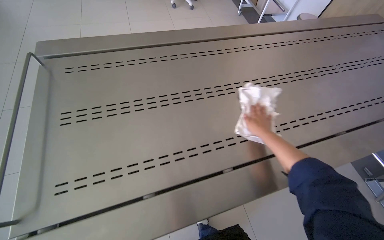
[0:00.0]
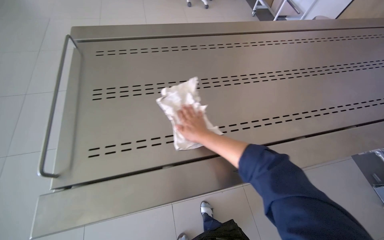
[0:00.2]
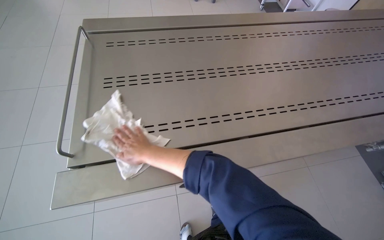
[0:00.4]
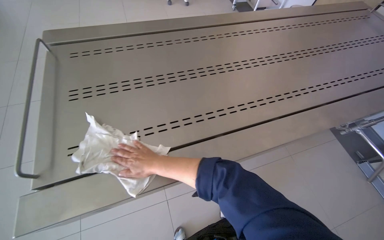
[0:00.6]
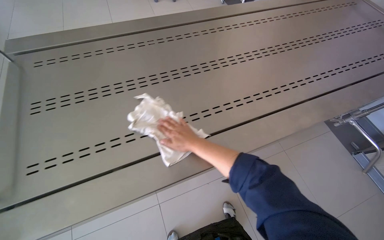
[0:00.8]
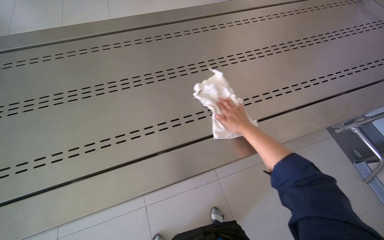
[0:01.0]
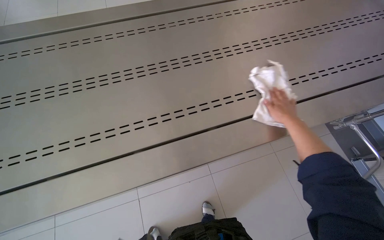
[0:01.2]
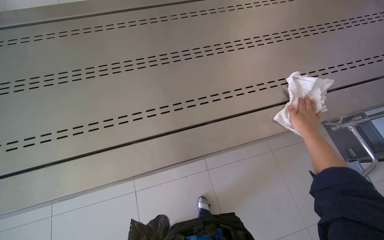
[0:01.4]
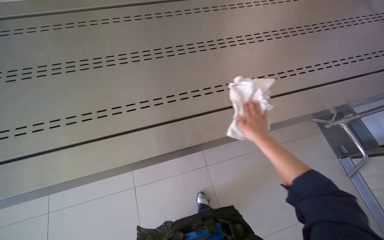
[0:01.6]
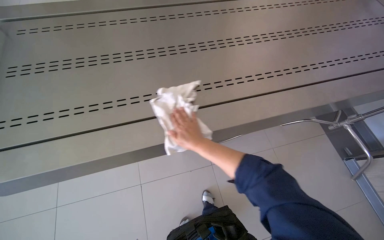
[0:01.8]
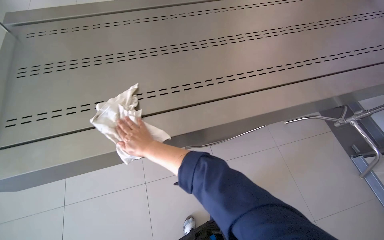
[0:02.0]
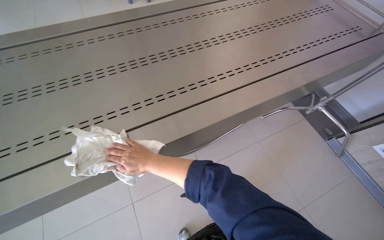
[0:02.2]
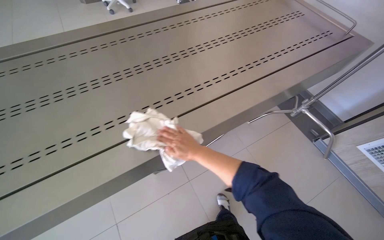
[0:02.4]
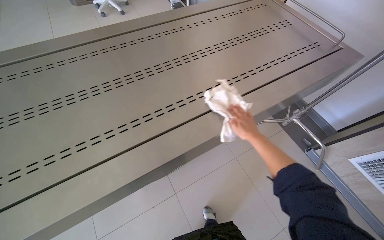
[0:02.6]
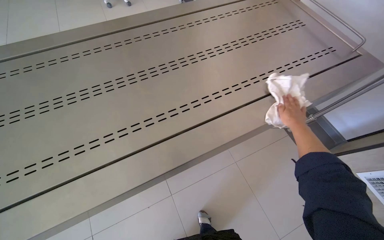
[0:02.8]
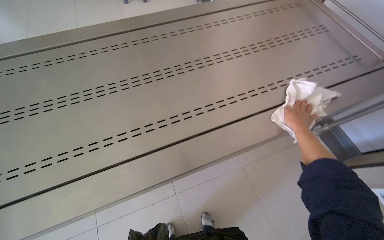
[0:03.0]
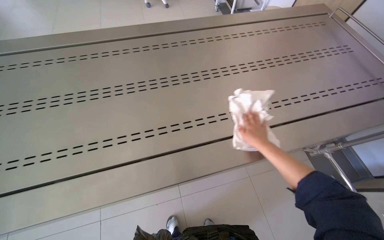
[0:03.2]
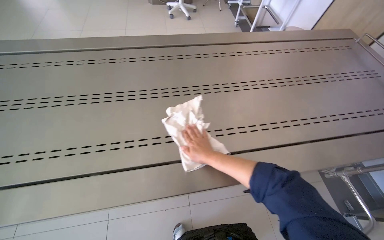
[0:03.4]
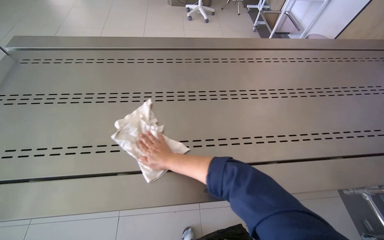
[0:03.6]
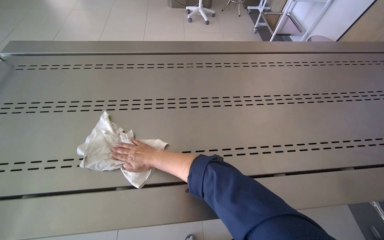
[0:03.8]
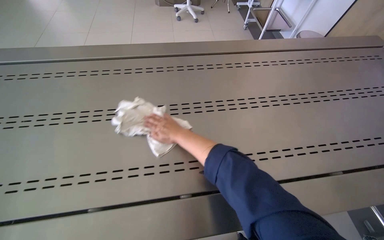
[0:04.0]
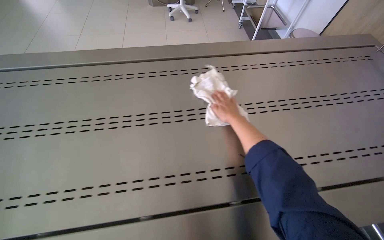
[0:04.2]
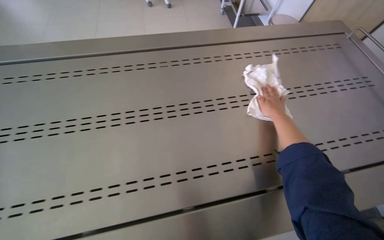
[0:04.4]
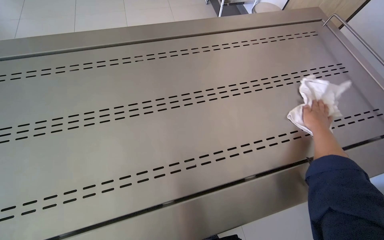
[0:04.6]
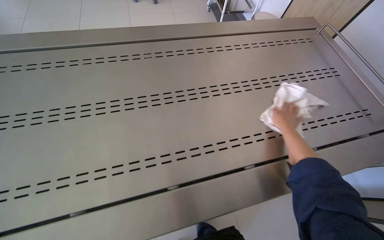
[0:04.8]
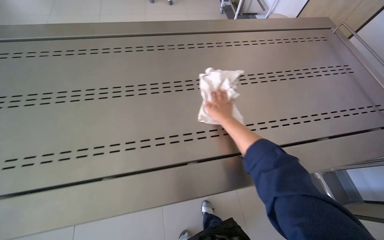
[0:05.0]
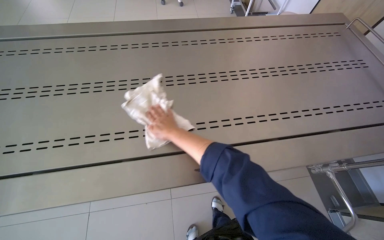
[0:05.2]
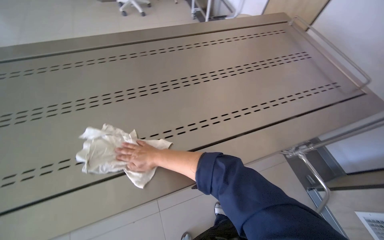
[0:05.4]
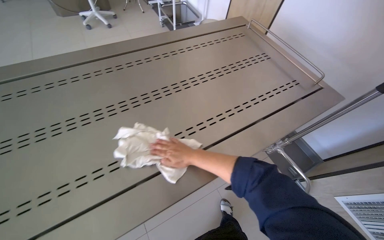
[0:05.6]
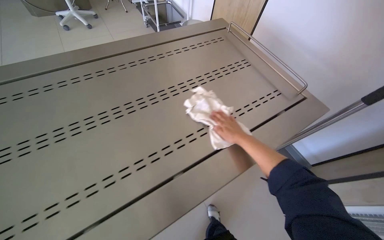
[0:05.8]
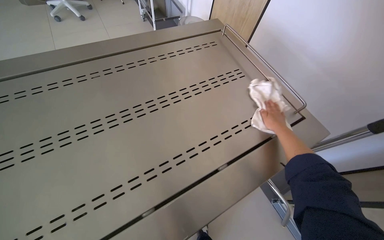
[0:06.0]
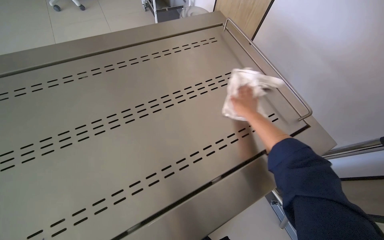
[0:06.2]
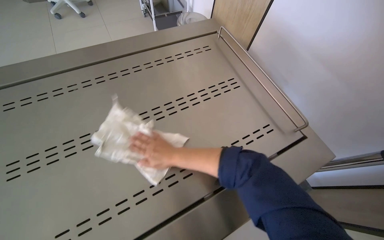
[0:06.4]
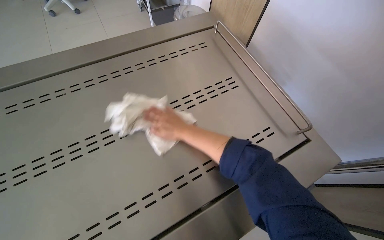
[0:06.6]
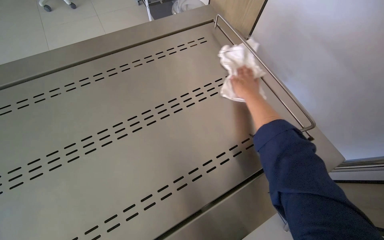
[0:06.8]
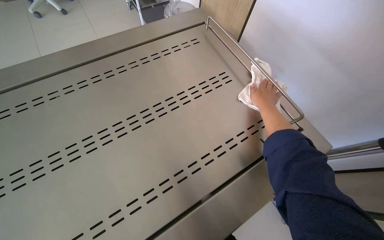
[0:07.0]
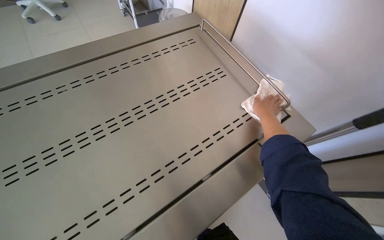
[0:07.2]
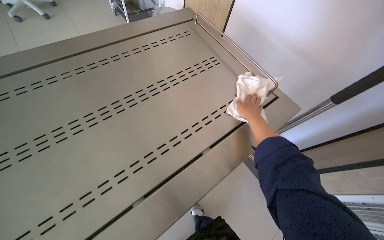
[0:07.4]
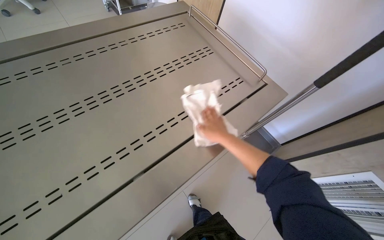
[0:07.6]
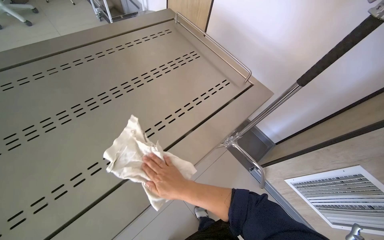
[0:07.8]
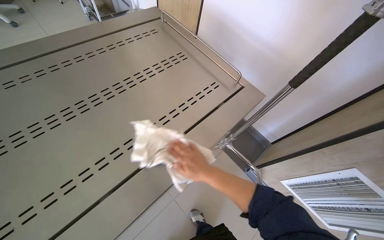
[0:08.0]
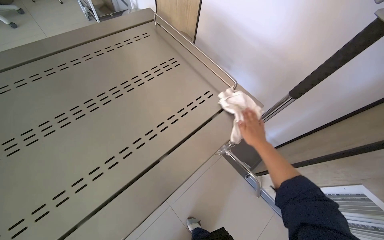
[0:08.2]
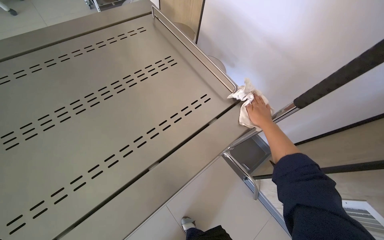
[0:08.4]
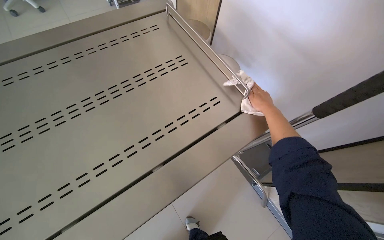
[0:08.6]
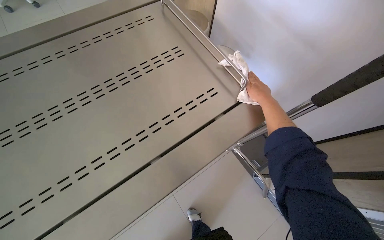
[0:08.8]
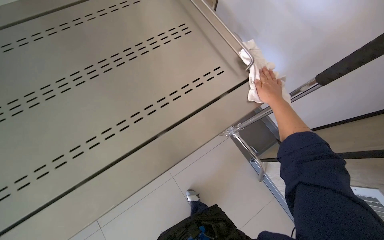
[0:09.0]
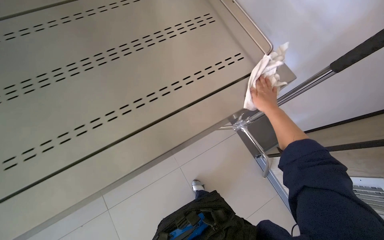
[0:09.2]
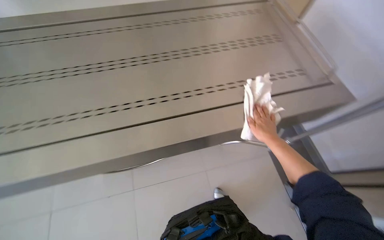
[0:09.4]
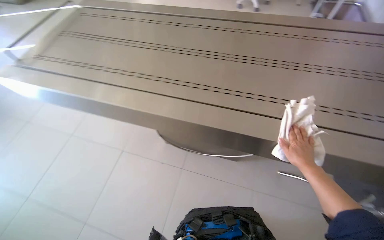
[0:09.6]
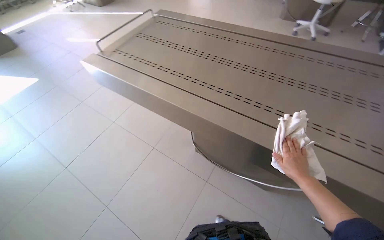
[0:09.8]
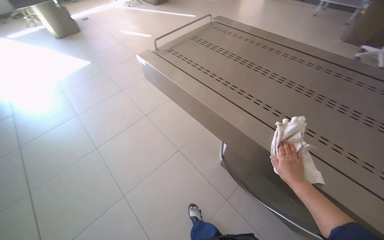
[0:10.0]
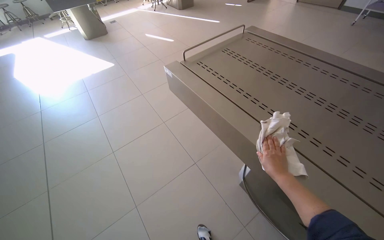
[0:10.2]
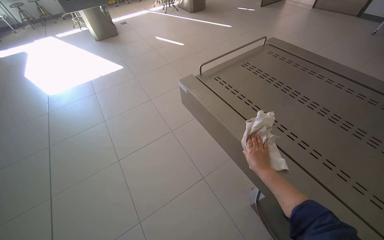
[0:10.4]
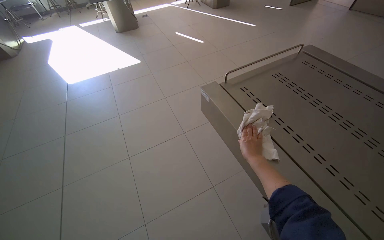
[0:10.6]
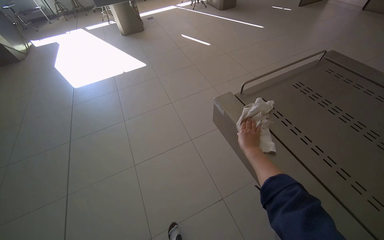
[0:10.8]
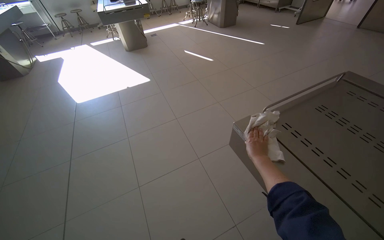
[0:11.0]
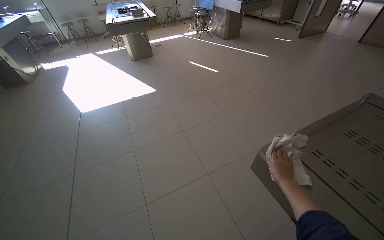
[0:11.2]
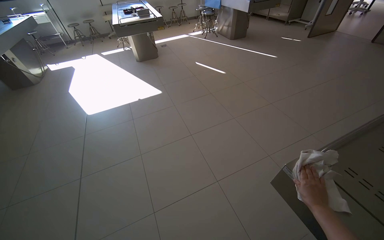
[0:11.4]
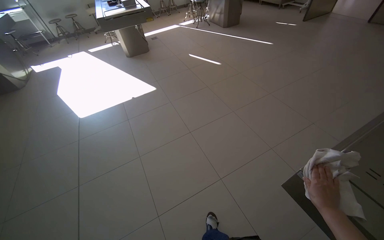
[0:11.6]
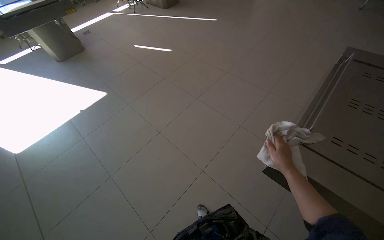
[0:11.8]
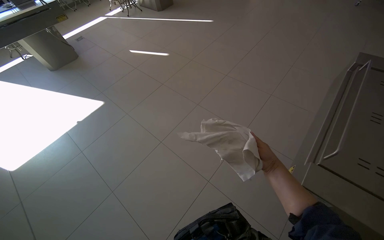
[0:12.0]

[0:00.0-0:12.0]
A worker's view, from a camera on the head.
Job: wiping surfaces.
The whole recording: Wiping various surfaces in the room. The worker wipes various surfaces in the room, including tables, chairs, and trays, with a white cloth.
0.0 to 1.6 s: The right hand swings left and right, roughly 50 cm each way, with 2 reversals.
1.6 to 3.0 s: The right hand reaches roughly 35 cm to the left, then returns.
3.0 to 4.4 s: The right hand reaches about 70 cm to the left, then returns.
4.4 to 6.0 s: The wearer looks roughly 20 degrees further to the right. The right hand goes left and right, roughly 50 cm each way, reversing 2 times.
6.0 to 7.6 s: The right hand moves left and right over some 20 cm, changing direction 2 times.
7.6 to 9.0 s: The right hand moves to the right and up the picture, roughly 35 cm.
9.0 to 10.4 s: The head rotates approximately 25 degrees to the left.
10.4 to 12.0 s: The head travels approximately 70 cm.

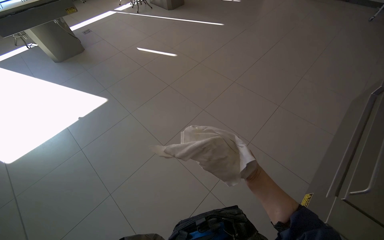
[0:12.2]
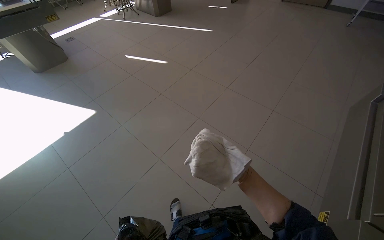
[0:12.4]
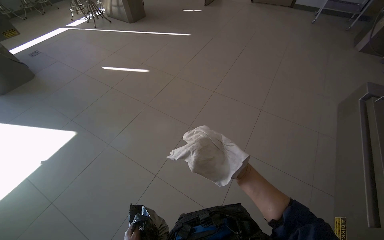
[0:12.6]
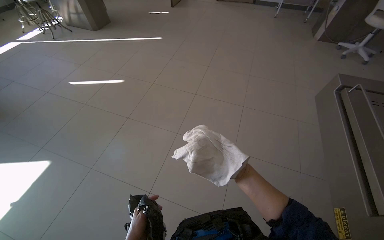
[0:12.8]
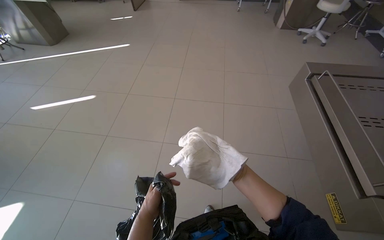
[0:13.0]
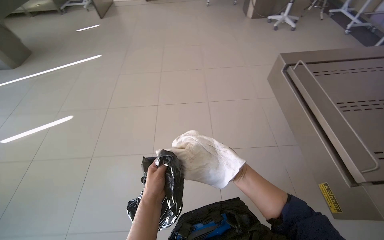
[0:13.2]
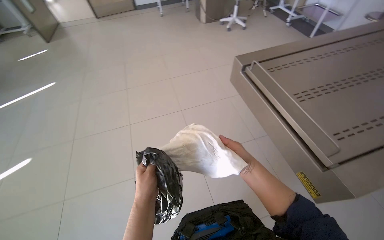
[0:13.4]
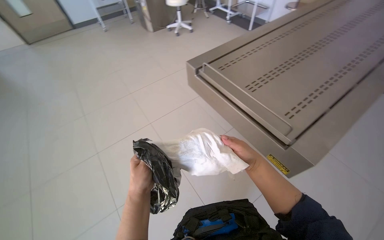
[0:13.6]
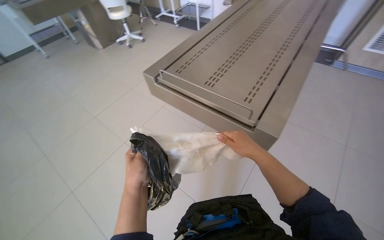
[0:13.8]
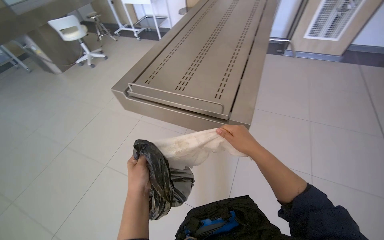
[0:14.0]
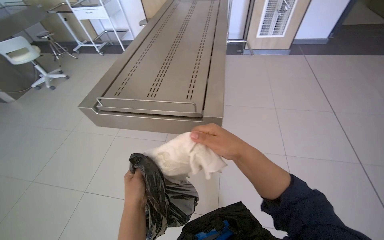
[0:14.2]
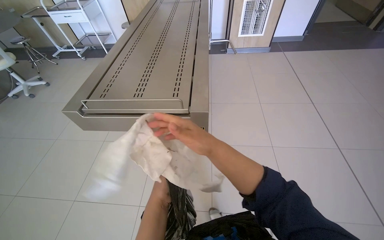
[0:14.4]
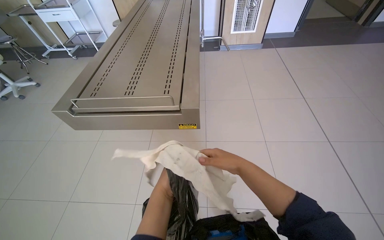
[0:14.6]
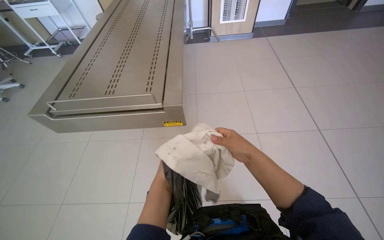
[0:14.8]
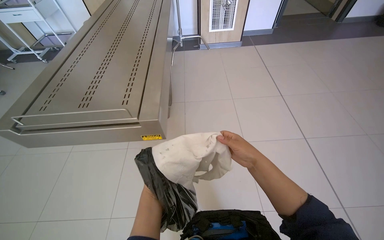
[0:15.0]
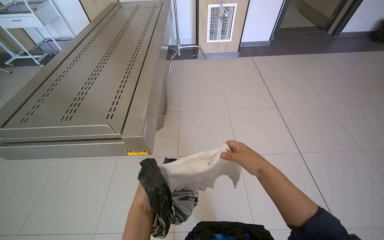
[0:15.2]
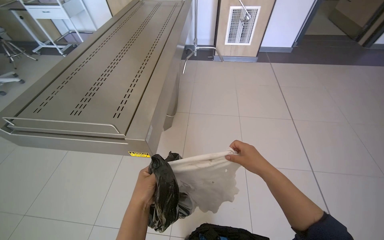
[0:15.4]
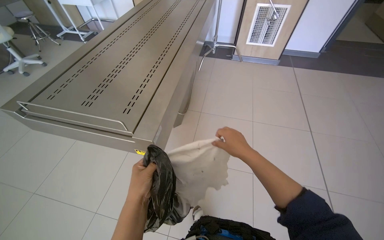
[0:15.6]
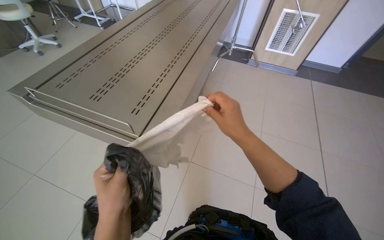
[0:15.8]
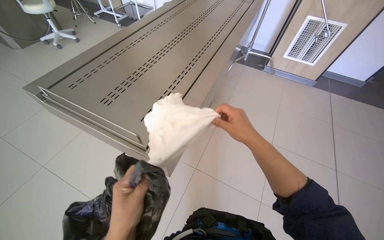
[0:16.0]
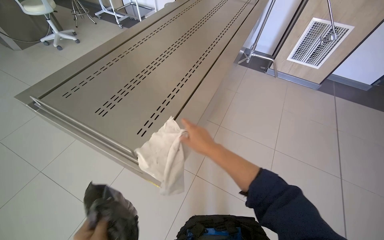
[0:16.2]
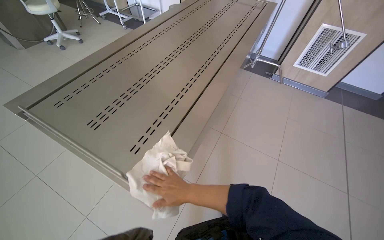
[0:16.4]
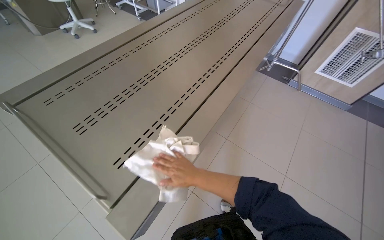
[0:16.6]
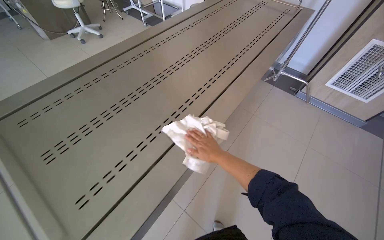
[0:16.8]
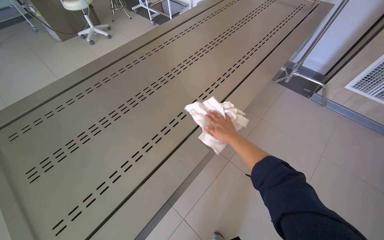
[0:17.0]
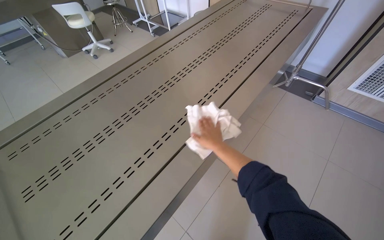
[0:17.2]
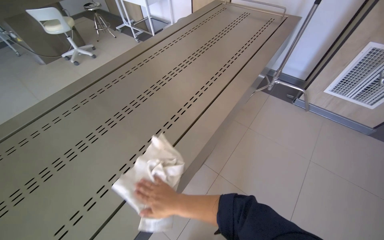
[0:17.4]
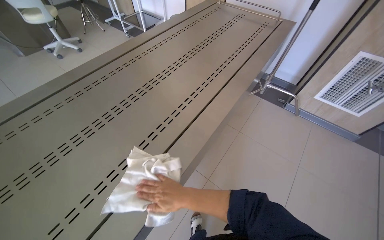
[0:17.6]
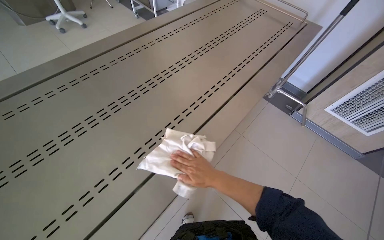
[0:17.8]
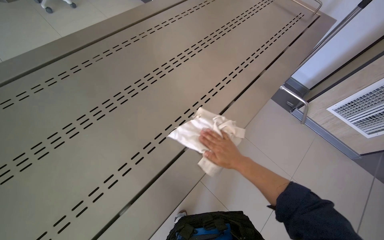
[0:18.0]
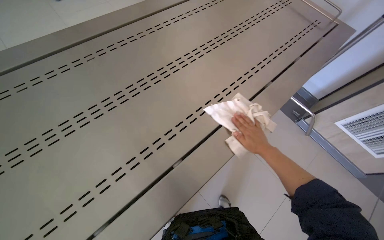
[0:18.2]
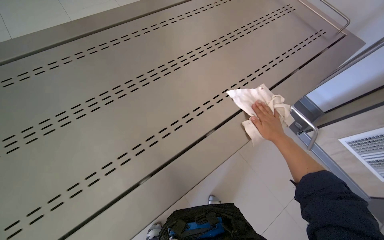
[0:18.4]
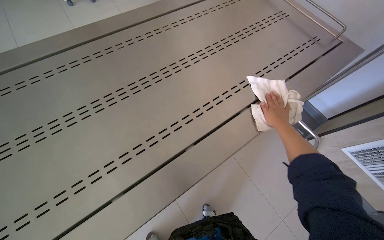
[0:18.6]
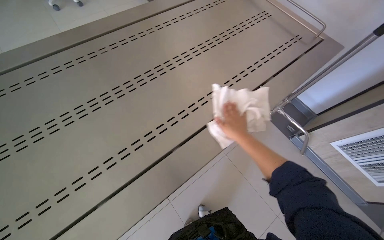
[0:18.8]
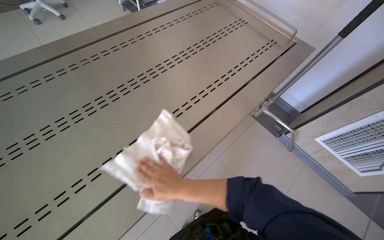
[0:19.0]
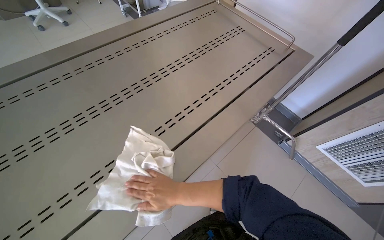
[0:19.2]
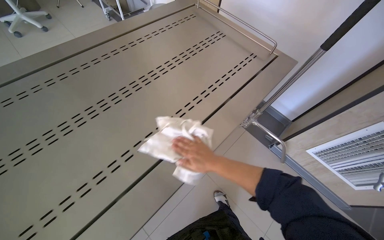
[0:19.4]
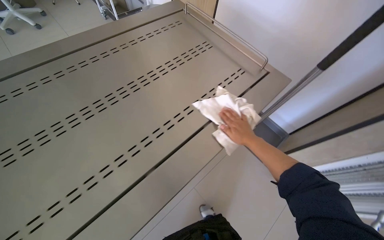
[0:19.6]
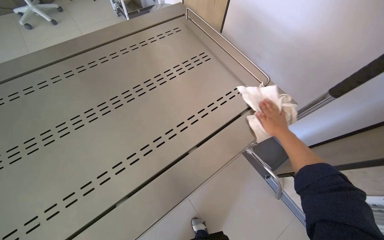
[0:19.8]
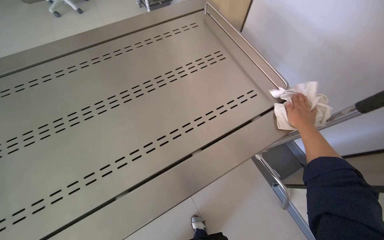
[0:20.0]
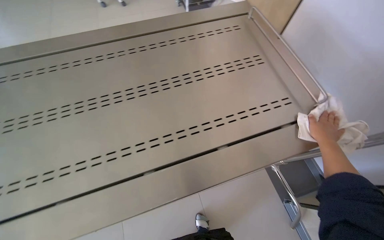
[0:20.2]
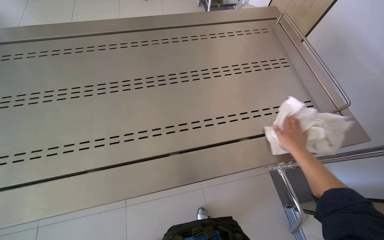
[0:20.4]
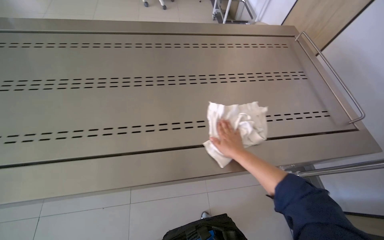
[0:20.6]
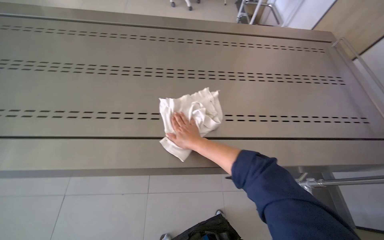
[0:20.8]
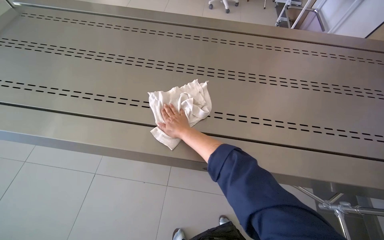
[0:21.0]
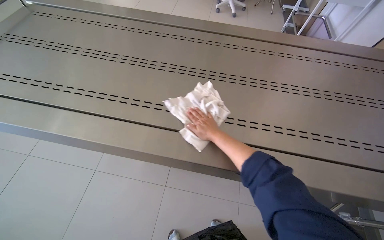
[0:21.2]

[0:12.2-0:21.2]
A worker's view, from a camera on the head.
Job: wiping surfaces.
The whole recording: Wiping various surfaces in the room. The worker wipes various surfaces in the room, including tables, chairs, and trays, with a white cloth.
12.2 to 13.8 s: The wearer's head swings some 95 degrees to the right.
13.8 to 15.2 s: The head turns to the right by roughly 40 degrees.
15.2 to 16.6 s: The head travels about 50 cm. The wearer looks some 35 degrees further to the left.
16.6 to 18.2 s: The camera travels roughly 70 cm.
18.2 to 19.8 s: The camera is carried about 70 cm.
19.8 to 21.2 s: The camera travels about 40 cm. The head rotates about 50 degrees to the left.
